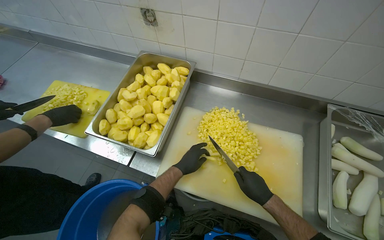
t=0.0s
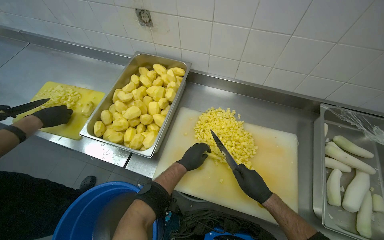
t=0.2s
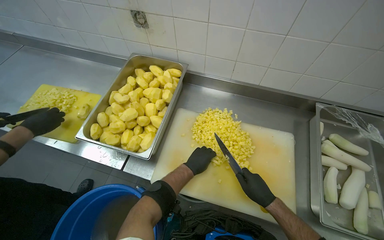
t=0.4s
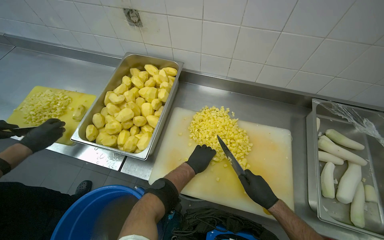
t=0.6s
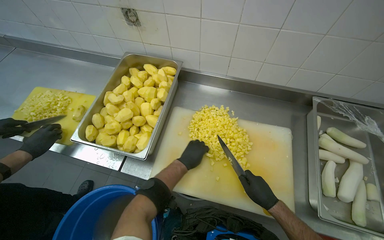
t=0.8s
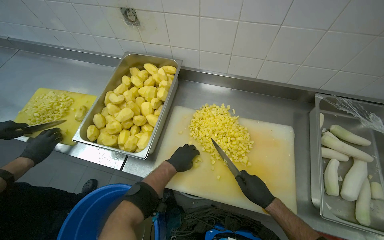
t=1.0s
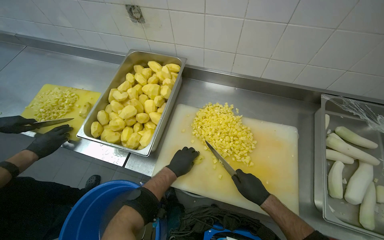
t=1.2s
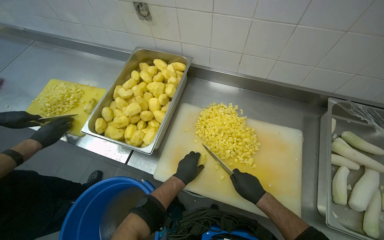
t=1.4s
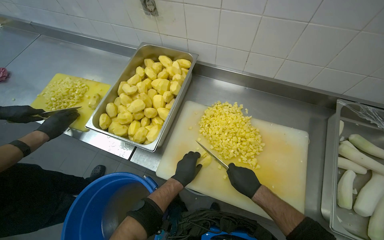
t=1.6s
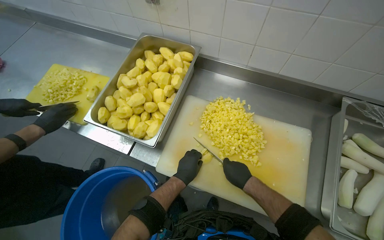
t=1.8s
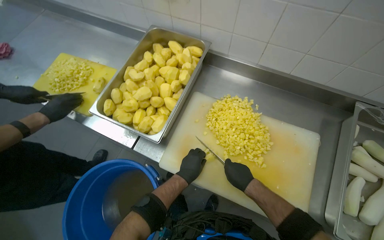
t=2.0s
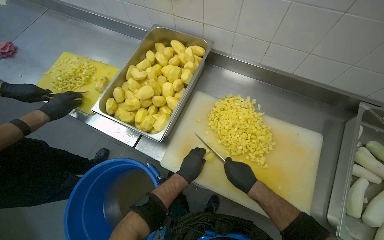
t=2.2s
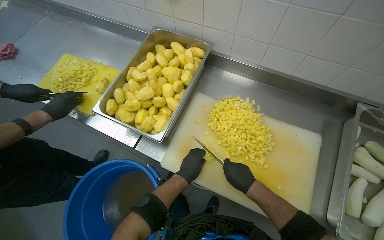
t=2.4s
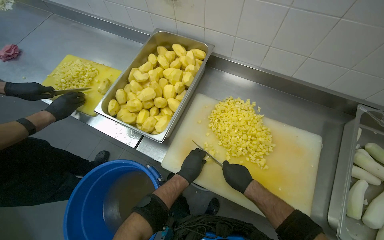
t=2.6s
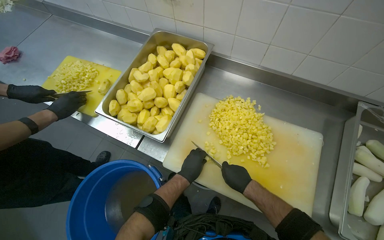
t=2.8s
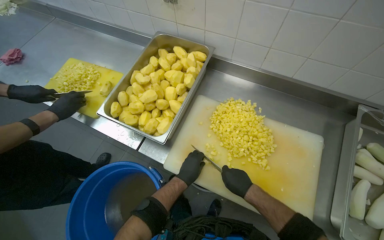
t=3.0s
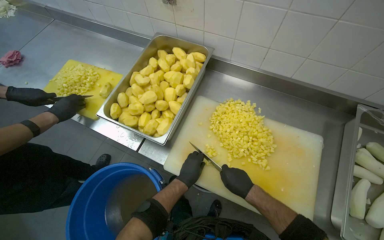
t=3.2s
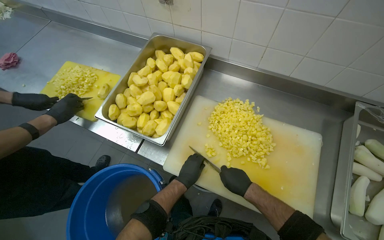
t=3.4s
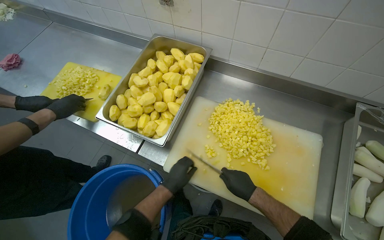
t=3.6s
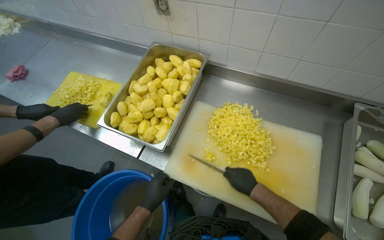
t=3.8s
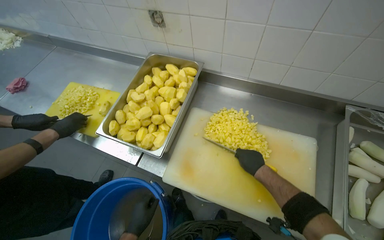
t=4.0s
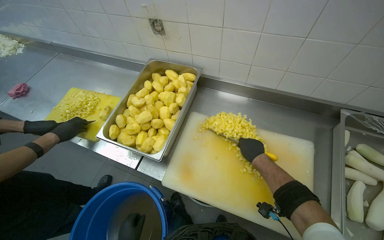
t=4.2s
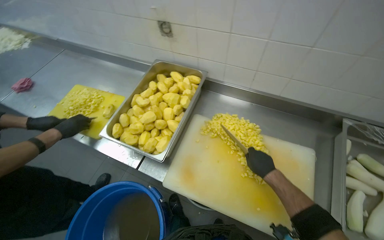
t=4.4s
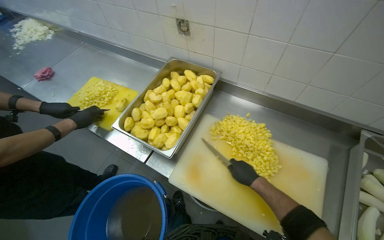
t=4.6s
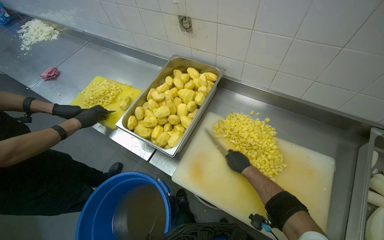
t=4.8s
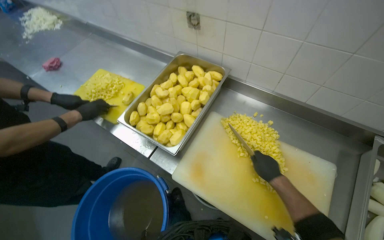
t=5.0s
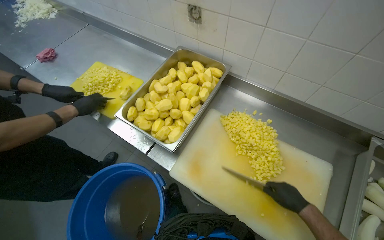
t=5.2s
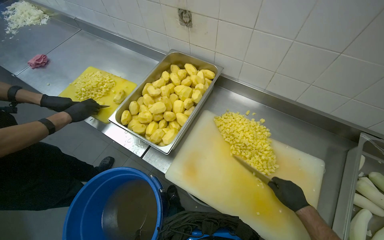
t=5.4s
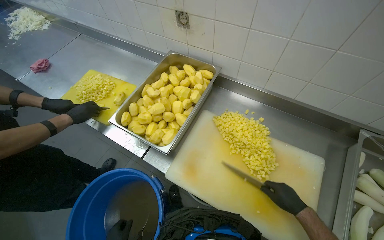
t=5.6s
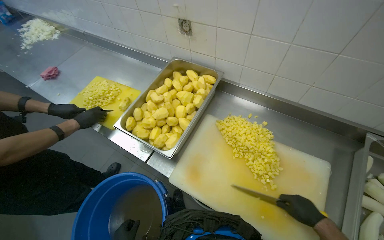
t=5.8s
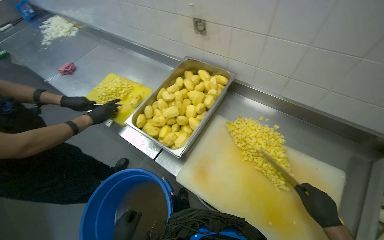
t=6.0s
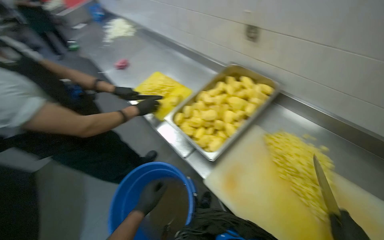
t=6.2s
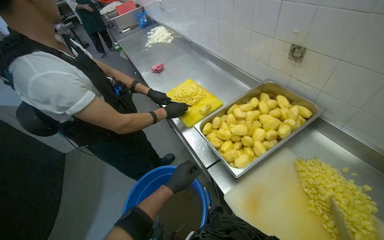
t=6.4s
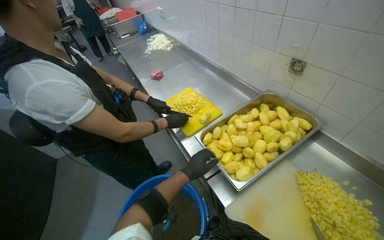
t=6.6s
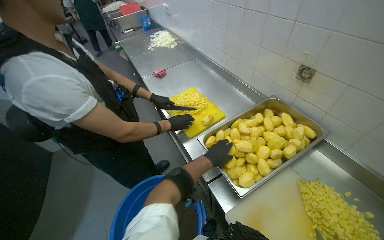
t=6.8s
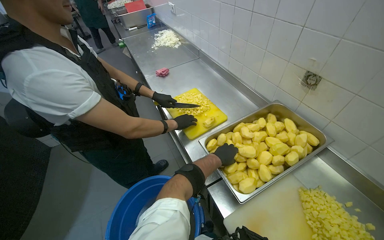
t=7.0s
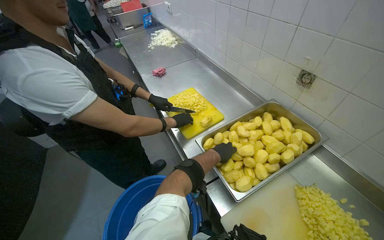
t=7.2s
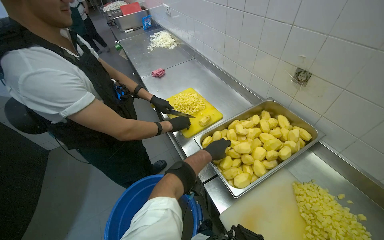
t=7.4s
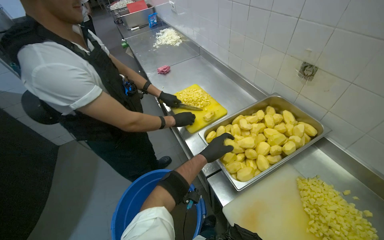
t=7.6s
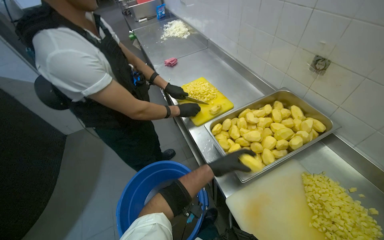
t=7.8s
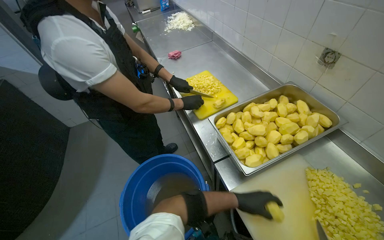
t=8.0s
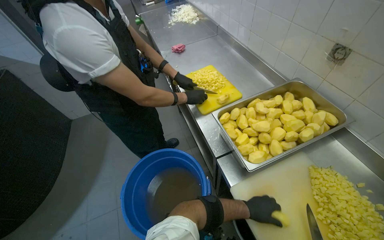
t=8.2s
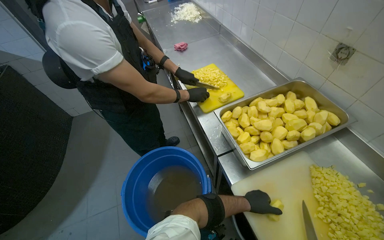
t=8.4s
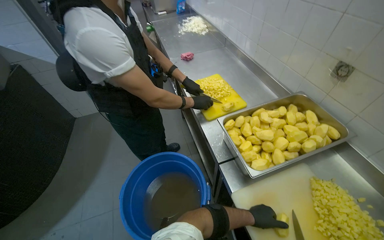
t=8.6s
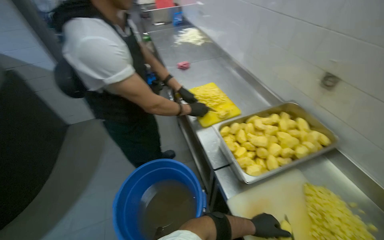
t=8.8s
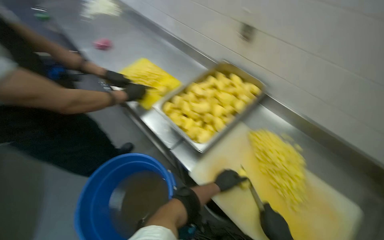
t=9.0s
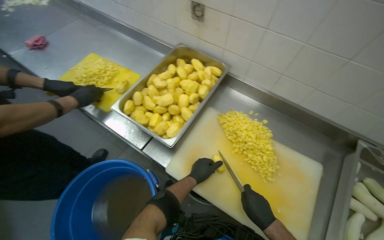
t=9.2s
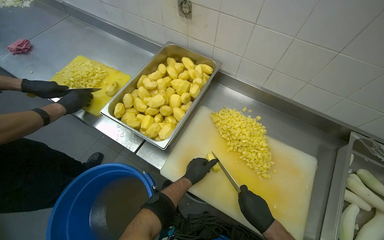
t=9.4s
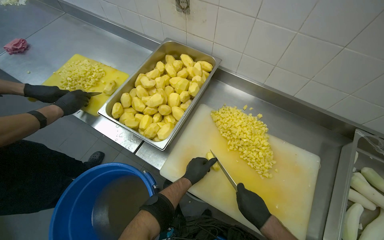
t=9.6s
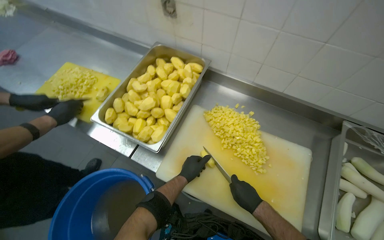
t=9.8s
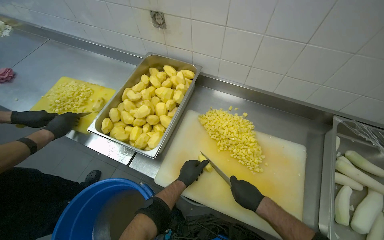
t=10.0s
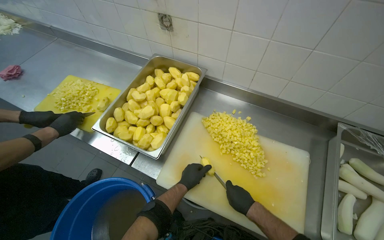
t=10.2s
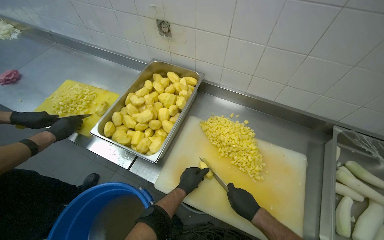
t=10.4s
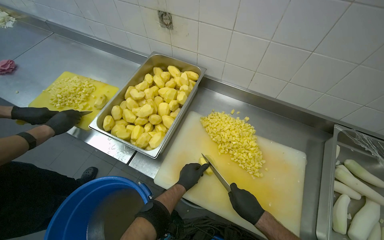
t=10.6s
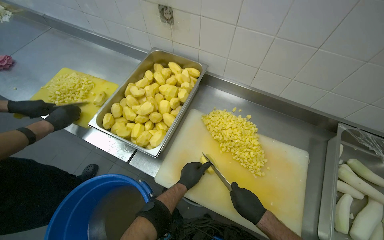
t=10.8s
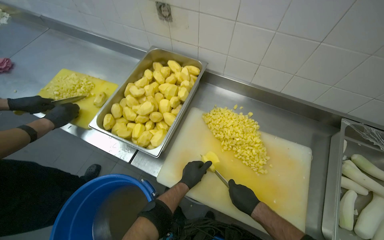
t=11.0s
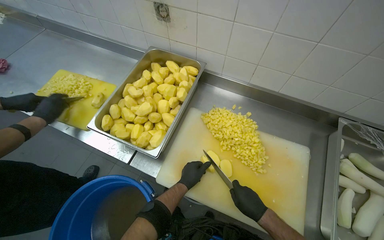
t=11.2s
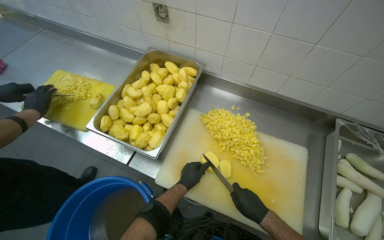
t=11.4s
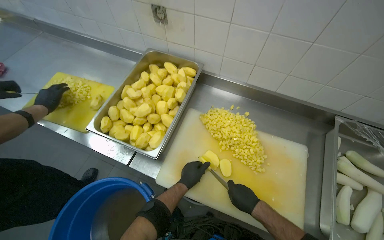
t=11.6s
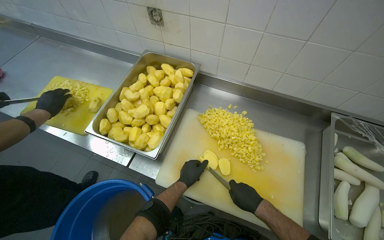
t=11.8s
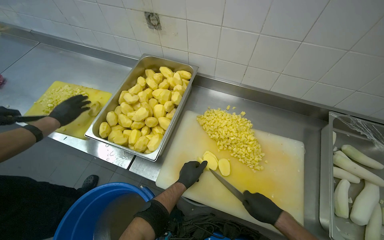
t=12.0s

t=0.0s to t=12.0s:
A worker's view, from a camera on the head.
Job: preparing food.
The whole recording: Dicing peeled potatoes. The worker dices peeled potatoes on a cutting board, transferring them.
t=0.0s to t=3.0s: The hands make small movements and keep their place.
t=3.0s to t=4.4s: The right hand travels up the picture by about 15 cm.
t=4.4s to t=6.0s: The right hand shifts roughly 15 cm to the right and down the picture.
t=6.0s to t=7.6s: The wearer's head swings some 30 degrees to the left.
t=7.6s to t=9.0s: The view pans to the right by approximately 15 degrees. The left hand is displaced down the picture and to the right by approximately 30 cm.
t=10.4s to t=12.0s: The hands work in one place, with small movements.

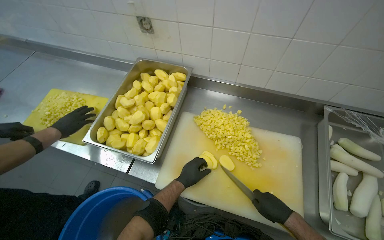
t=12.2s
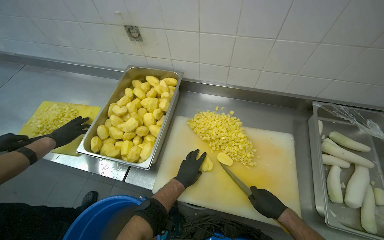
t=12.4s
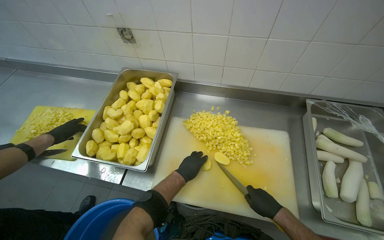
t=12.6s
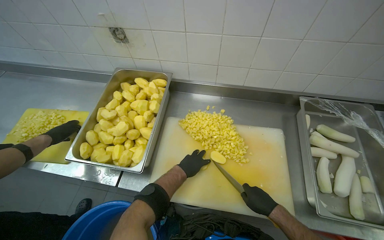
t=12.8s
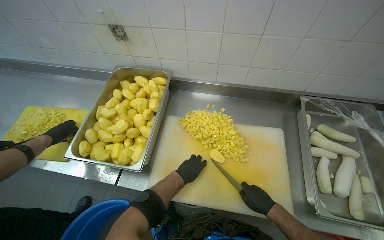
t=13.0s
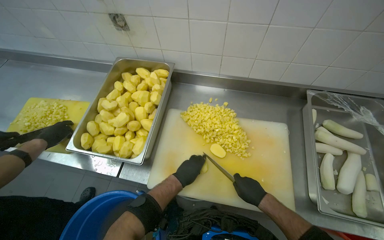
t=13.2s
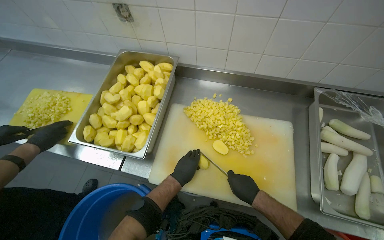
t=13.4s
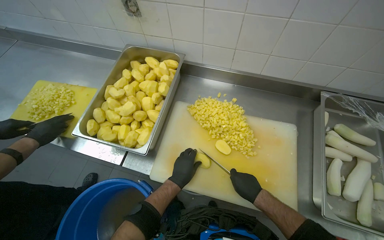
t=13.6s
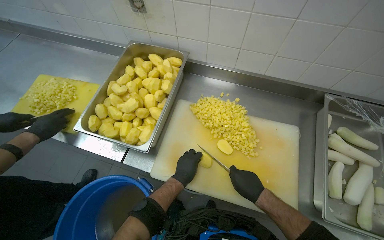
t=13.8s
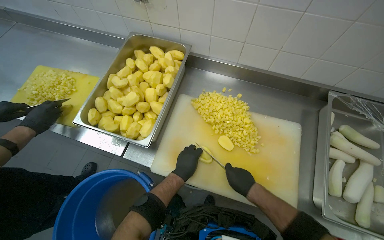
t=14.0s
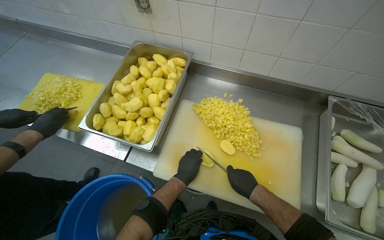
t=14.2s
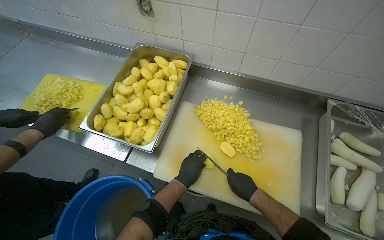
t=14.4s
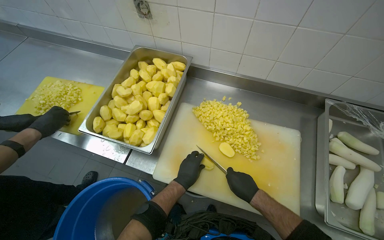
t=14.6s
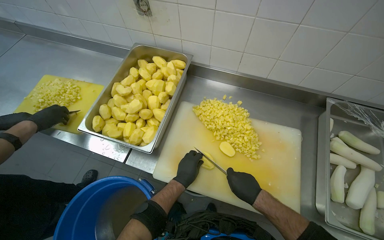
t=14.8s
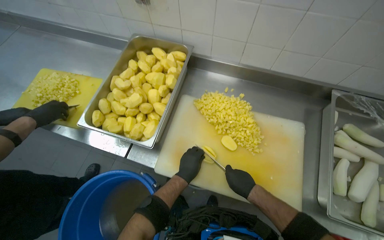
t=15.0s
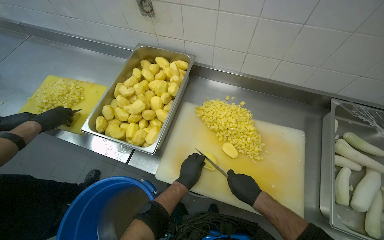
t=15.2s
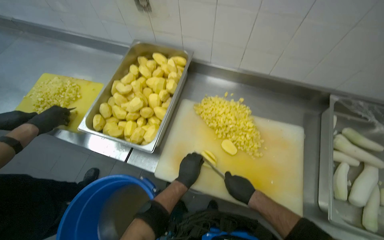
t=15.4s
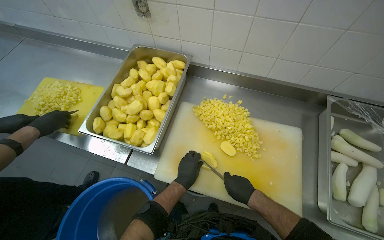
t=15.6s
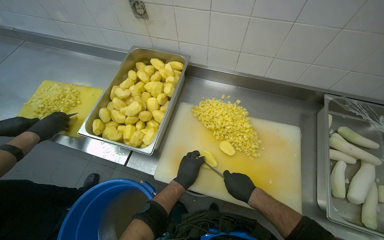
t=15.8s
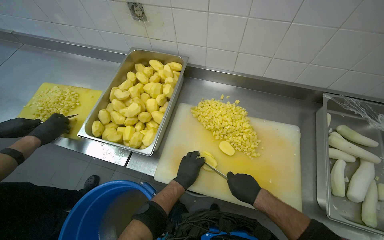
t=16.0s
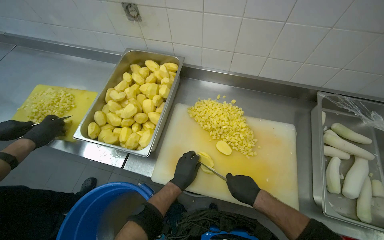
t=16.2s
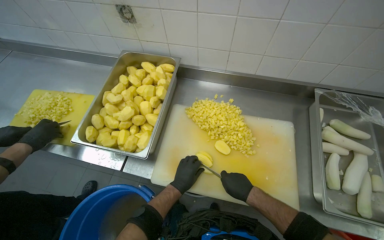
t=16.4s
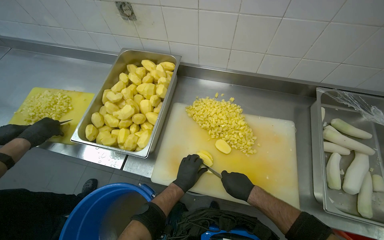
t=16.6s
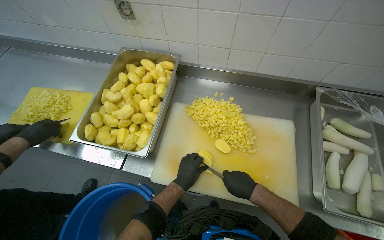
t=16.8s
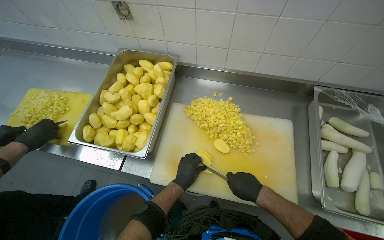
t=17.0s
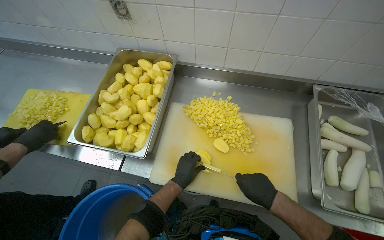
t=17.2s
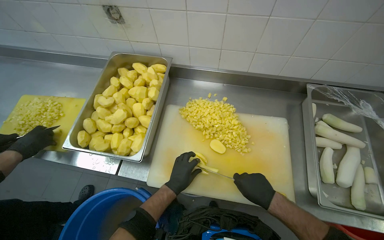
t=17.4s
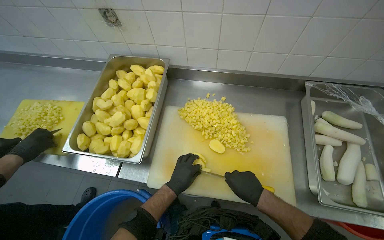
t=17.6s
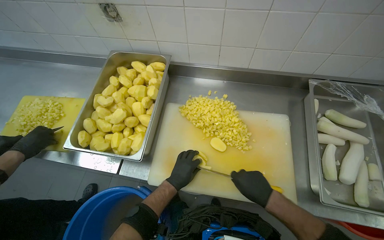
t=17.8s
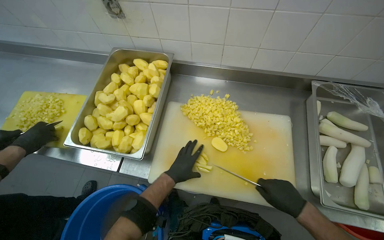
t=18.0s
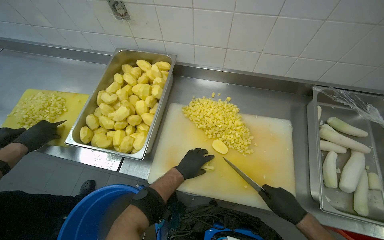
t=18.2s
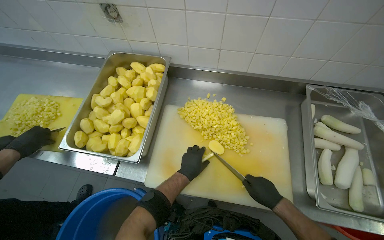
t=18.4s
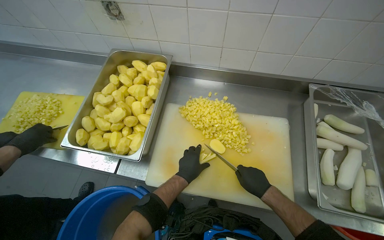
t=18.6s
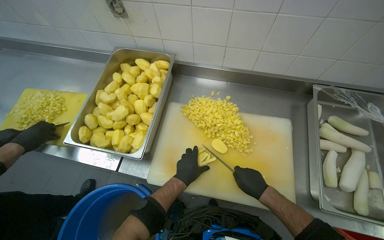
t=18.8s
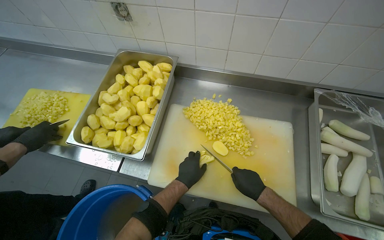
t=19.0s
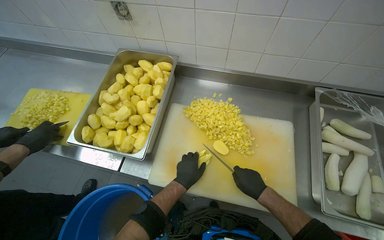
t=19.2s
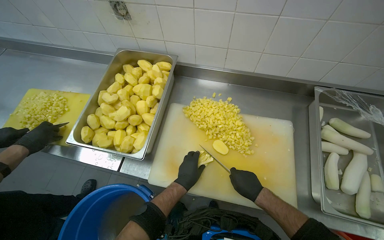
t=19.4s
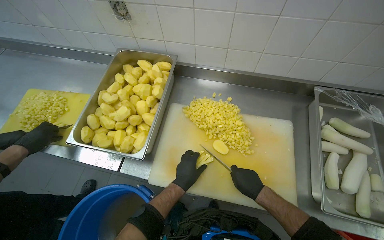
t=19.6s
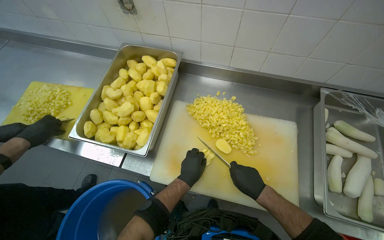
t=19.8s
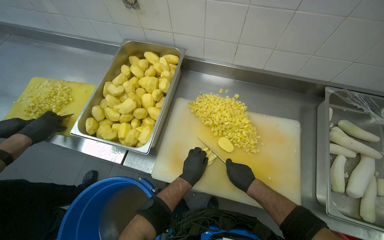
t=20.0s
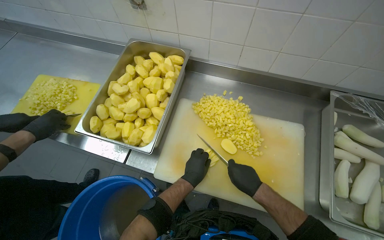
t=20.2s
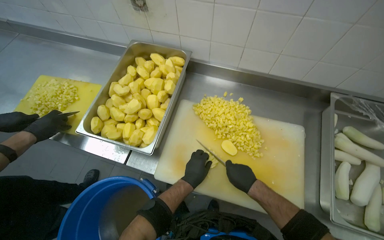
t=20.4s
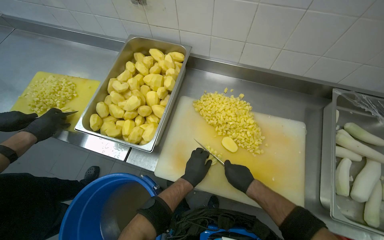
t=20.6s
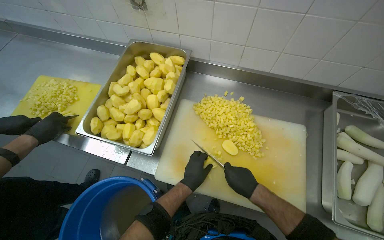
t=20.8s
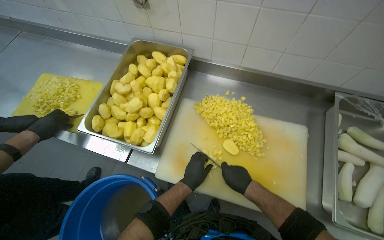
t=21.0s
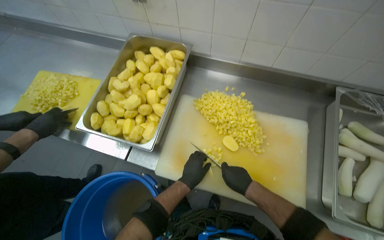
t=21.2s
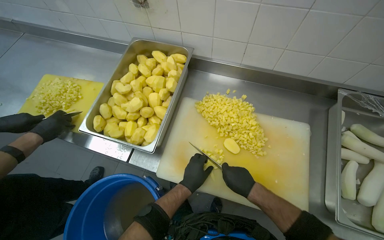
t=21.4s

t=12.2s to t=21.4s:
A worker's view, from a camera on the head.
Job: preparing food.
The whole recording: Dicing peeled potatoes. The worker dices peeled potatoes on a cutting board, transferring them.
t=12.2s to t=13.8s: The hands are busy where they are.
t=13.8s to t=16.8s: The hands stay close to where they were, moving slightly.
t=16.8s to t=18.4s: The right hand travels to the right by approximately 10 cm.
t=18.4s to t=19.8s: The hands work in one place, with small movements.
t=19.8s to t=21.4s: The hands are busy where they are.
